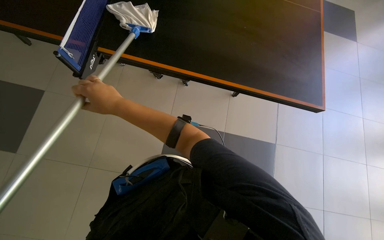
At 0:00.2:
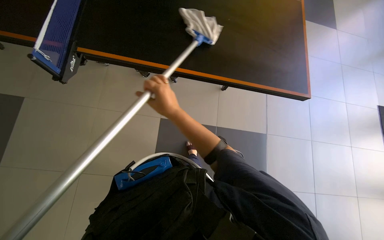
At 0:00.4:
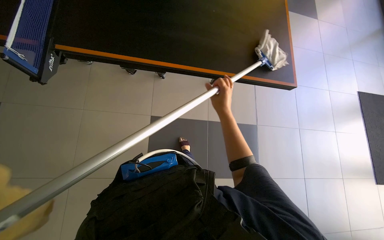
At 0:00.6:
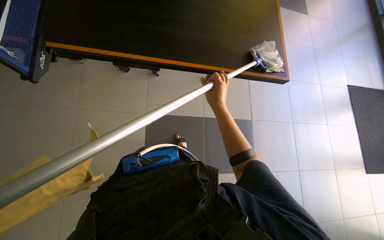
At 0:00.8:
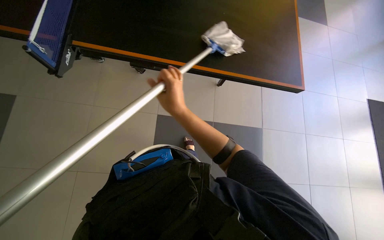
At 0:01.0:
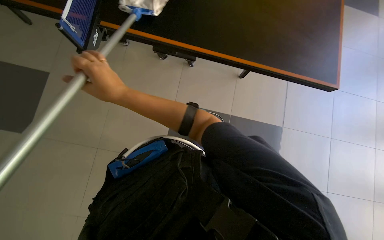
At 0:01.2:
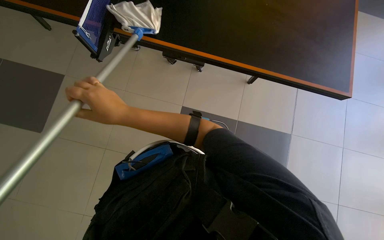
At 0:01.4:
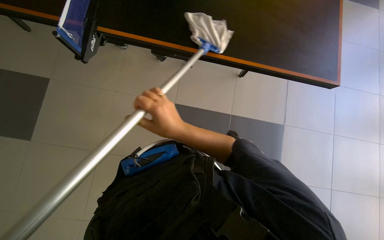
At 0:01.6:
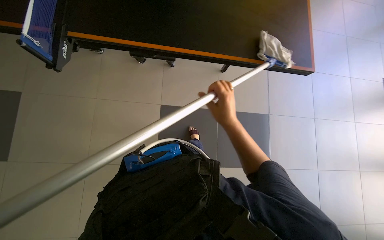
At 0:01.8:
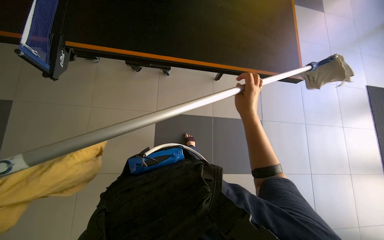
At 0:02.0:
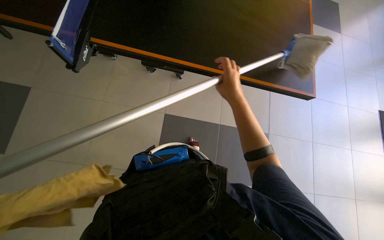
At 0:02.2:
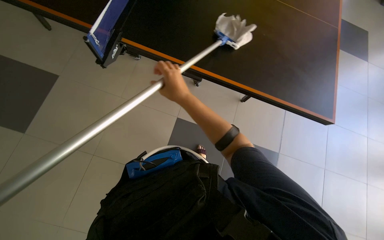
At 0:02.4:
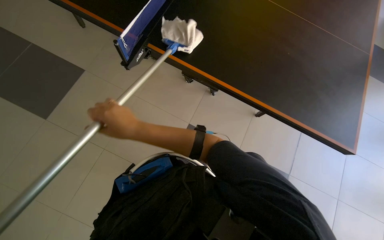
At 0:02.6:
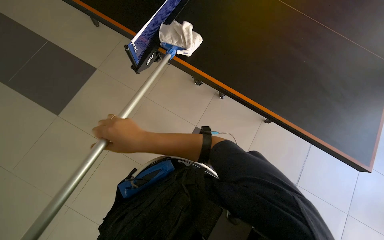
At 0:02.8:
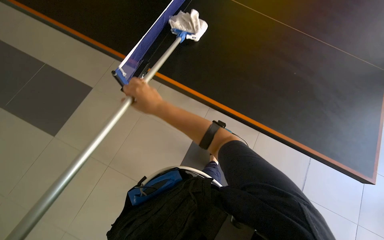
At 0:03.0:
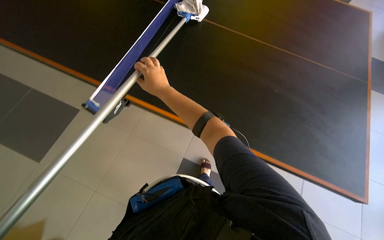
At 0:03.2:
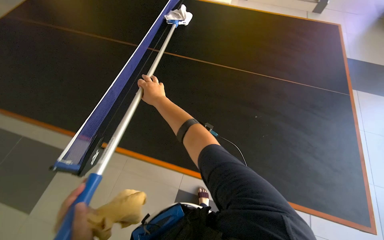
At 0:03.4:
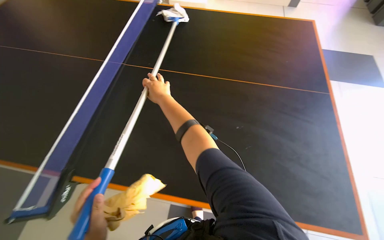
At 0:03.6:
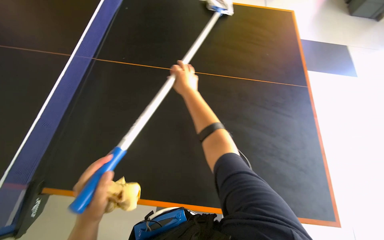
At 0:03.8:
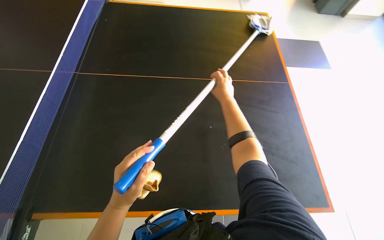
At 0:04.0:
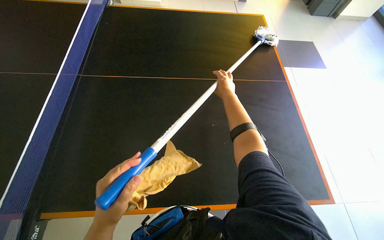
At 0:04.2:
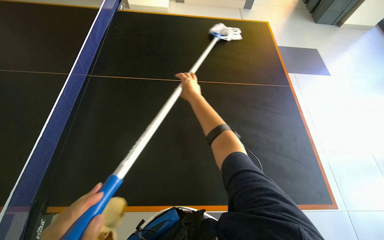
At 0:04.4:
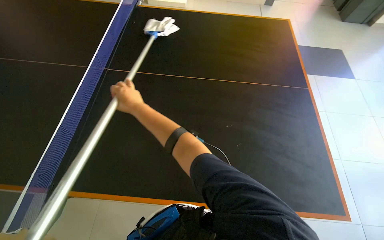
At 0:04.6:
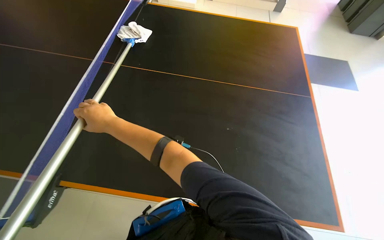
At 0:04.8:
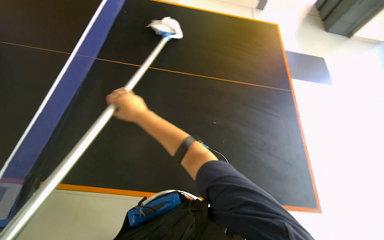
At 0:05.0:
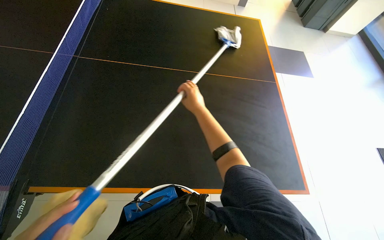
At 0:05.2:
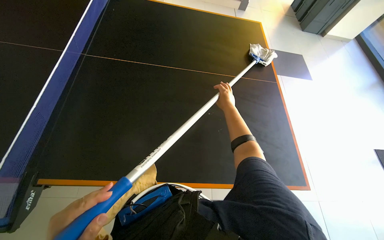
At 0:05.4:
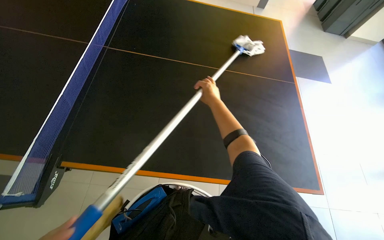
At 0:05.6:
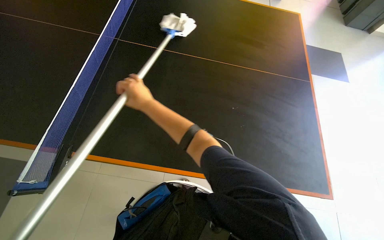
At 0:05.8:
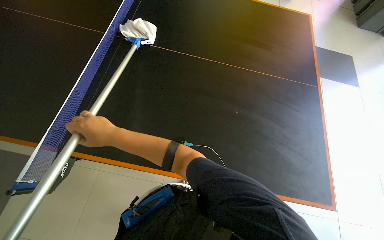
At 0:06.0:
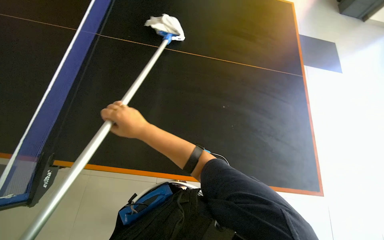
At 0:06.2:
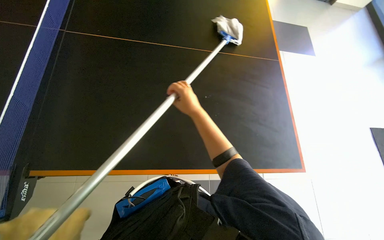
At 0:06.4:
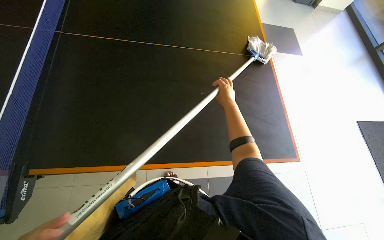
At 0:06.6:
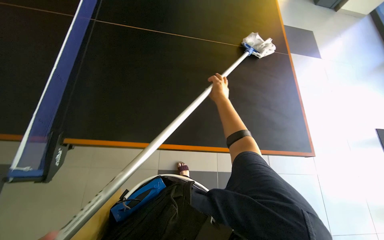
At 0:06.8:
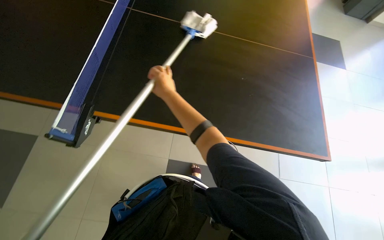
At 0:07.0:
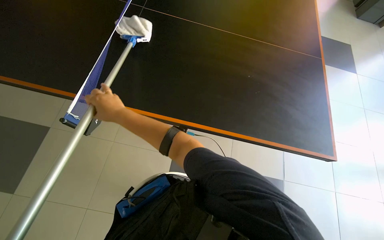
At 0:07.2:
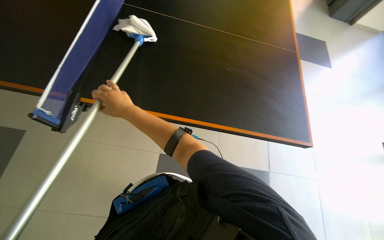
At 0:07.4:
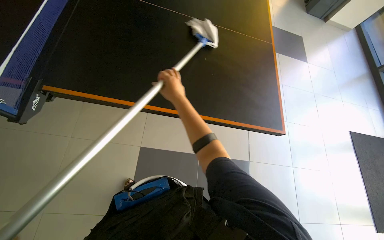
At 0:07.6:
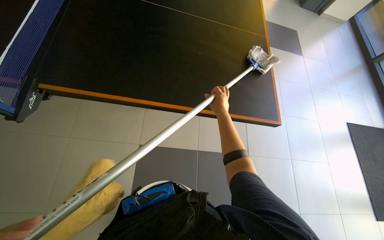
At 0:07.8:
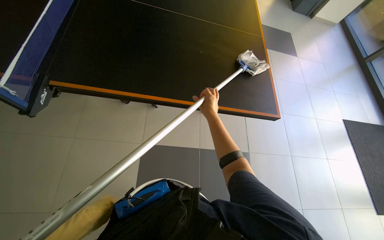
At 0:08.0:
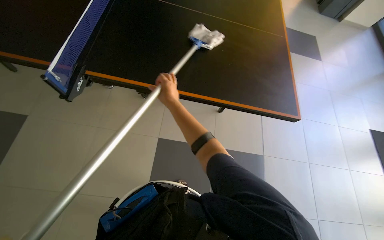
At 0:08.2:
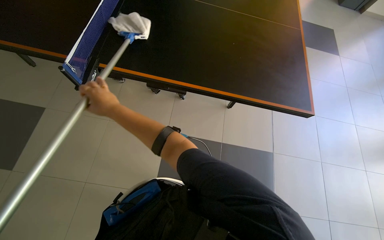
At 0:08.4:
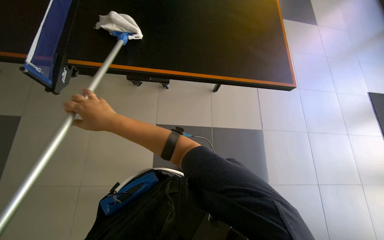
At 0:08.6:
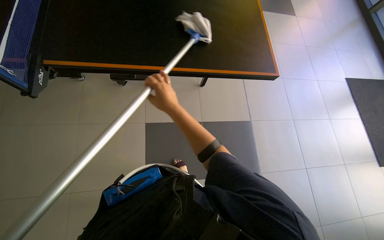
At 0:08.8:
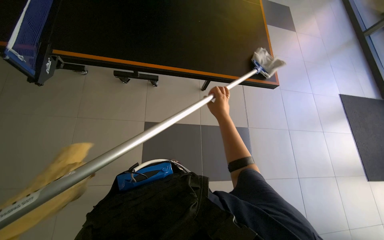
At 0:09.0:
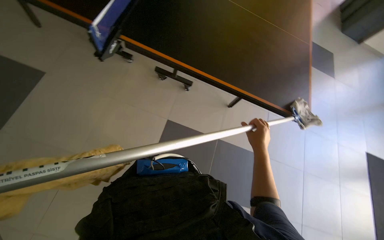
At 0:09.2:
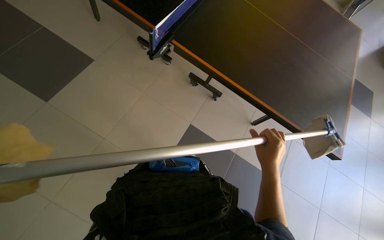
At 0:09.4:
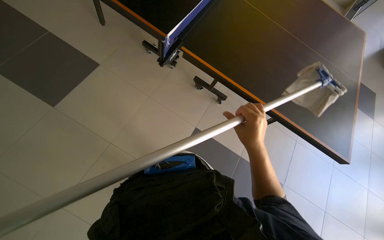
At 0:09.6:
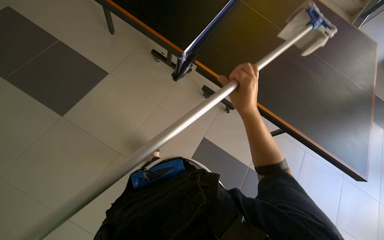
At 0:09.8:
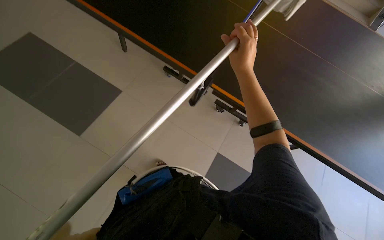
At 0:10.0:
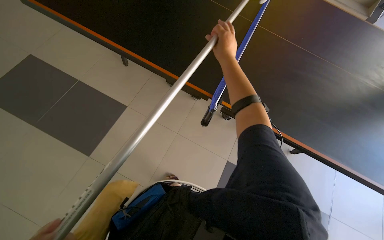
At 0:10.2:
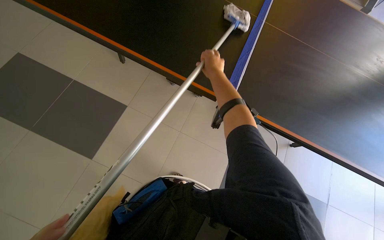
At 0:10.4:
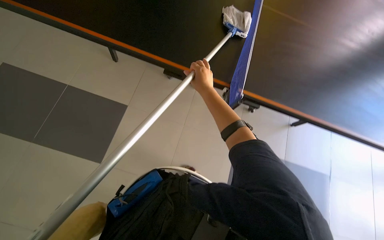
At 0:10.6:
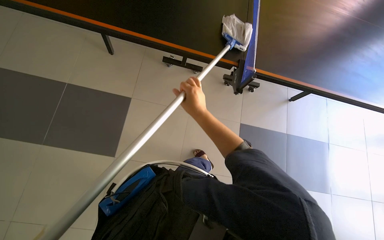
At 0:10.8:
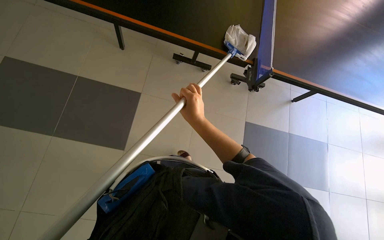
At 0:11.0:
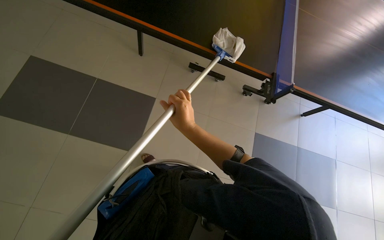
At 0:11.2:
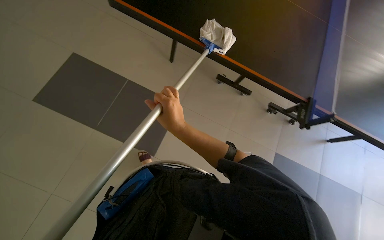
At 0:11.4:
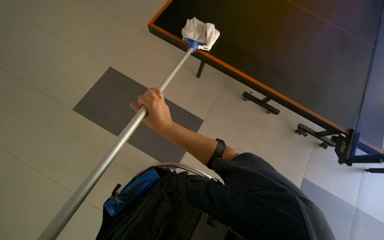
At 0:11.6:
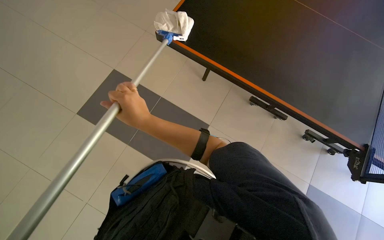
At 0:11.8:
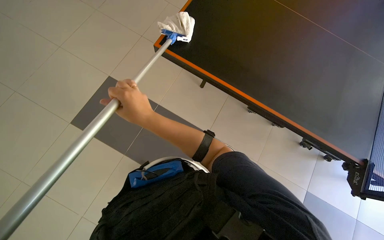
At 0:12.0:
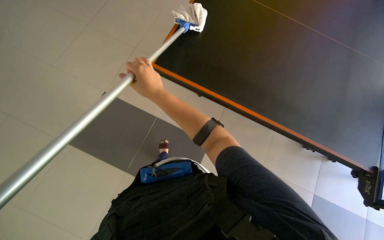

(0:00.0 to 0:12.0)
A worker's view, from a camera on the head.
Job: wiping surfaces.
The whole recording: Cleaning a large table. The worker cleans a large black table using a pole with a cloth.
0:00.0 - 0:01.6: The right hand swings left and right, some 30 cm each way, with 2 reversals.
0:01.6 - 0:03.0: The head turns to the left by some 30 degrees. The right hand shifts about 40 cm to the left and up the picture.
0:06.0 - 0:07.6: The head travels some 70 cm.
0:07.6 - 0:09.0: The right hand moves down the picture and nearer to the camera, approximately 30 cm, and goes to the left and returns, some 50 cm each way.
0:09.0 - 0:10.4: The right hand heads up the picture and to the left, covering some 50 cm.
0:10.4 - 0:12.0: The right hand goes about 20 cm to the left.

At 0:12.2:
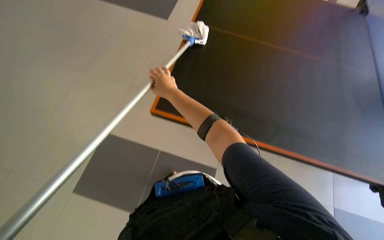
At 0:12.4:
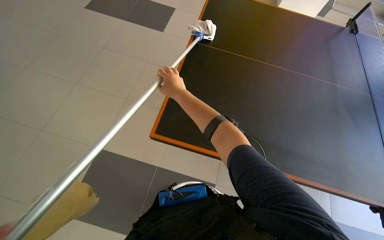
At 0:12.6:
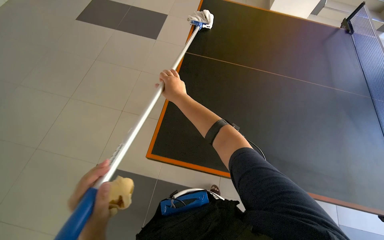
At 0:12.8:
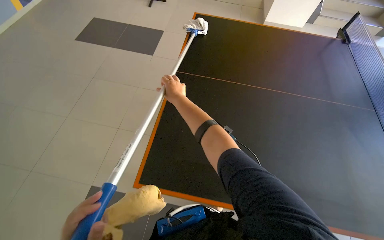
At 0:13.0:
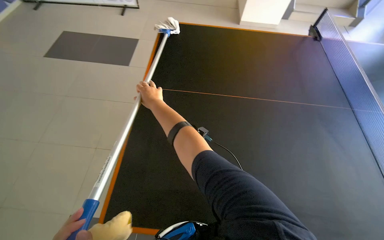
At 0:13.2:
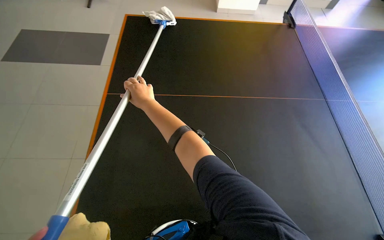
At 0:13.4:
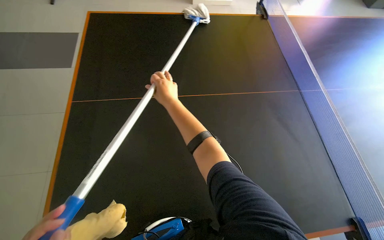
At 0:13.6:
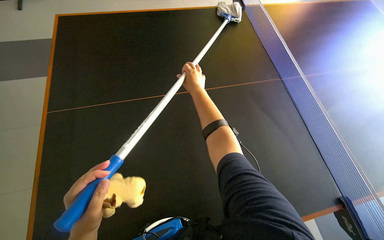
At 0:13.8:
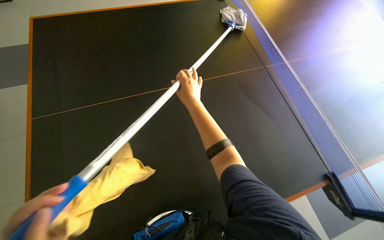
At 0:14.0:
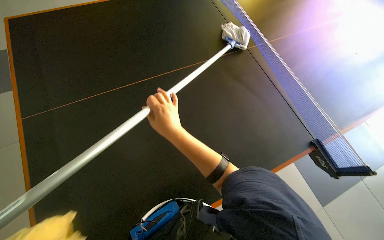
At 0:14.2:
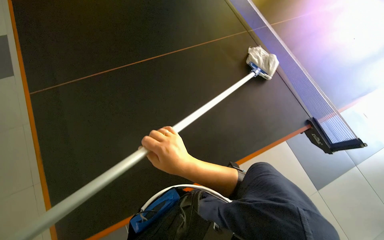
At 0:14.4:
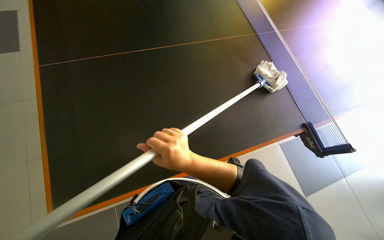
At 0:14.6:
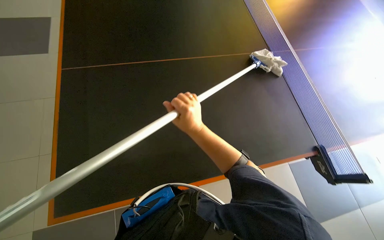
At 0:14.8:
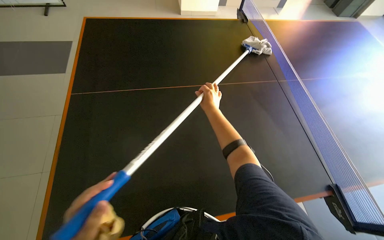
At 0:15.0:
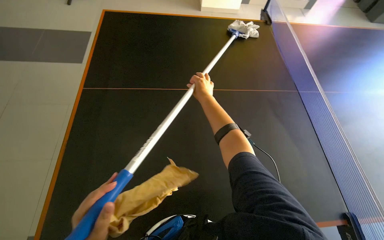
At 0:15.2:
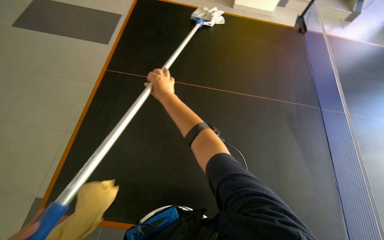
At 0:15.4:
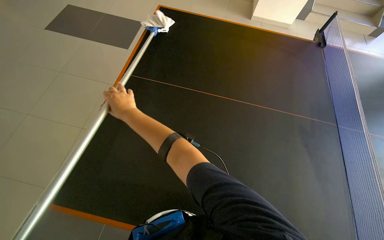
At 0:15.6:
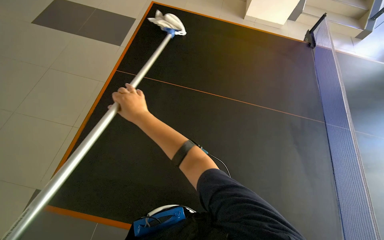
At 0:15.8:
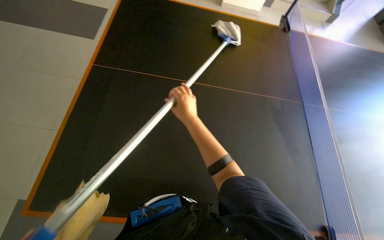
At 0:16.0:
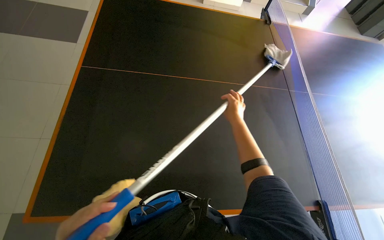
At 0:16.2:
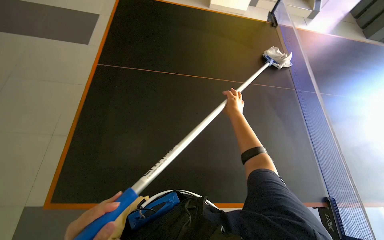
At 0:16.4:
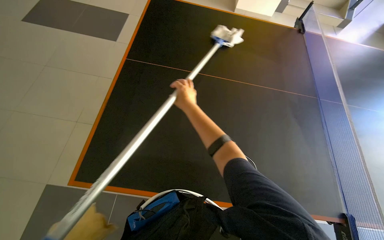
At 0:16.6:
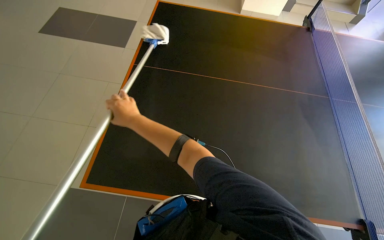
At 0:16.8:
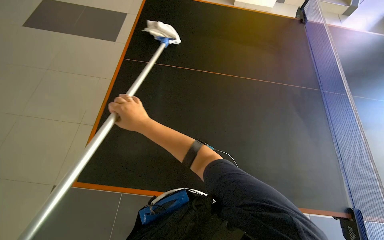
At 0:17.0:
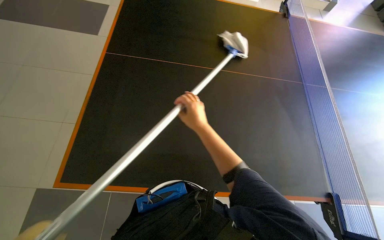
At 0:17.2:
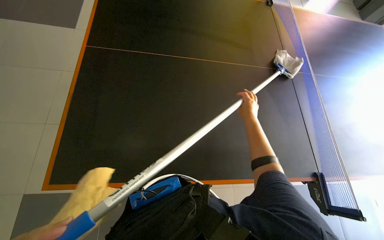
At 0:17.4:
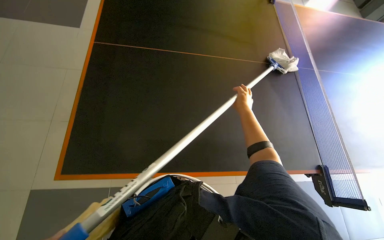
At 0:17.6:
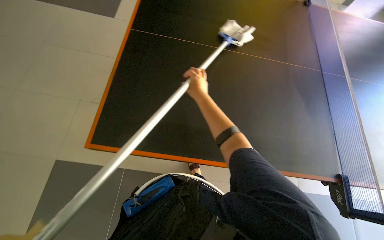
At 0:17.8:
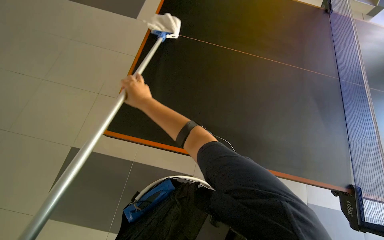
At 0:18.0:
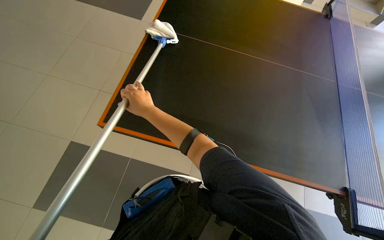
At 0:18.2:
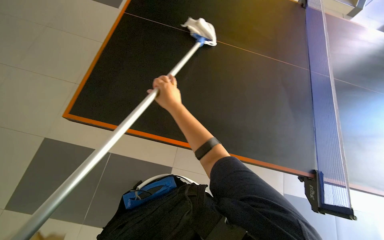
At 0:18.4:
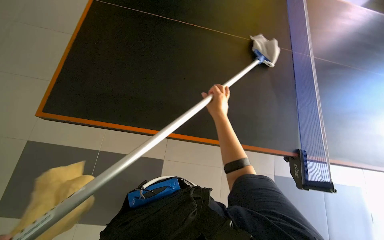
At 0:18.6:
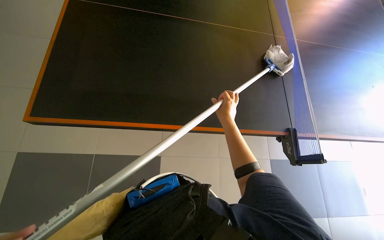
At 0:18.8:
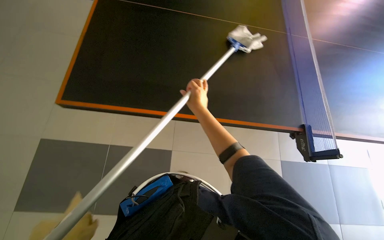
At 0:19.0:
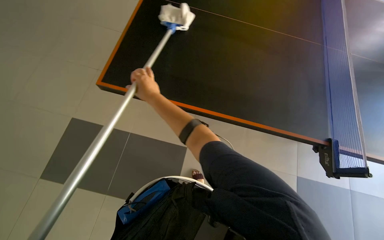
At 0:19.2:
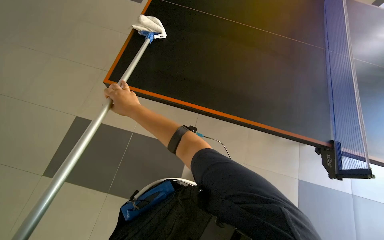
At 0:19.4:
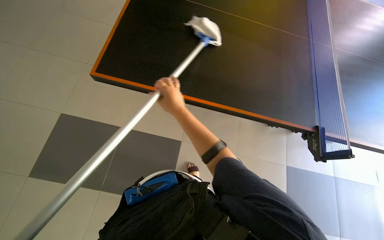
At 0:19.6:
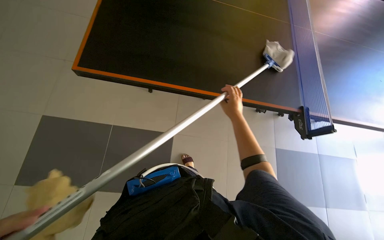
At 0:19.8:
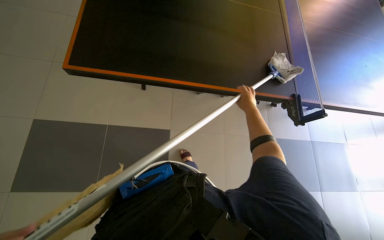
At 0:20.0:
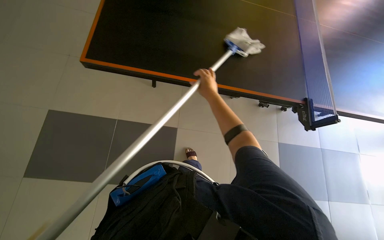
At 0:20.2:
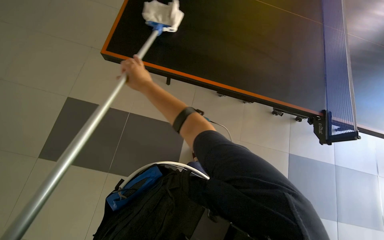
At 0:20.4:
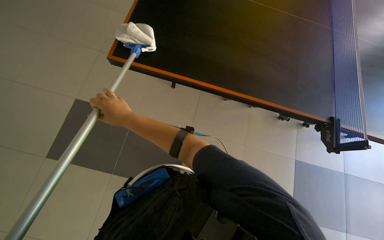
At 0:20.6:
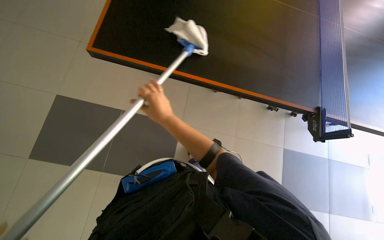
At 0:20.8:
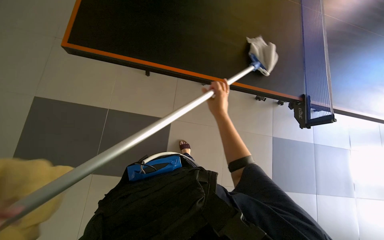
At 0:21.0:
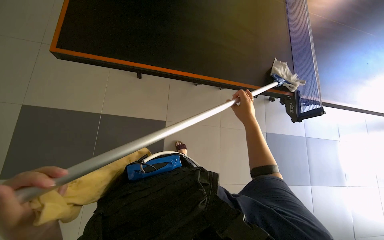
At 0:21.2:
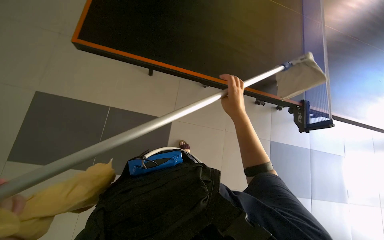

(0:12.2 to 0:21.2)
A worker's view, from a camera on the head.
Job: wiping surfaces.
The whole recording: Cleaning a large table. The worker cleans a large black table using a pole with a cloth.
0:13.8 - 0:15.2: The right hand goes some 10 cm to the left, and travels down the picture and back again, some 30 cm each way.
0:18.2 - 0:19.8: The view tilts about 15 degrees downward. The right hand moves left and right over roughly 40 cm, changing direction 2 times.
0:19.8 - 0:21.2: The right hand travels to the left and back again, about 50 cm each way.
